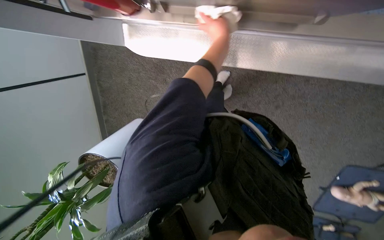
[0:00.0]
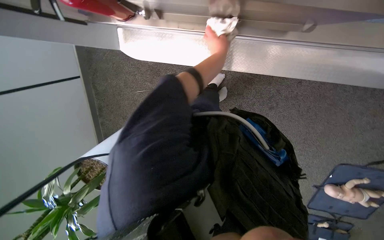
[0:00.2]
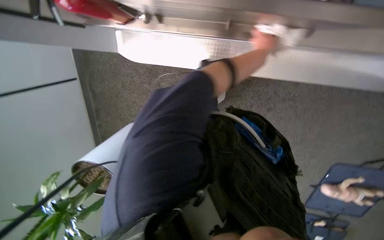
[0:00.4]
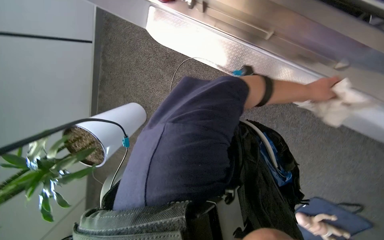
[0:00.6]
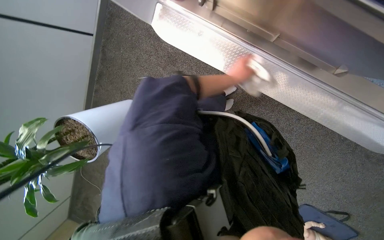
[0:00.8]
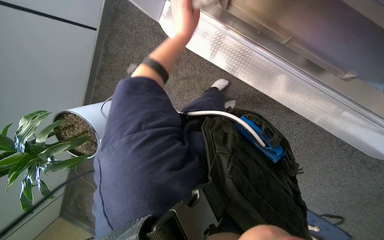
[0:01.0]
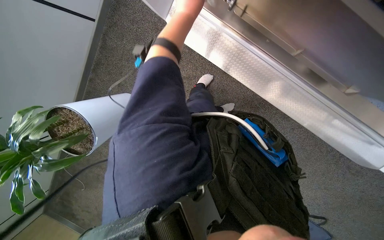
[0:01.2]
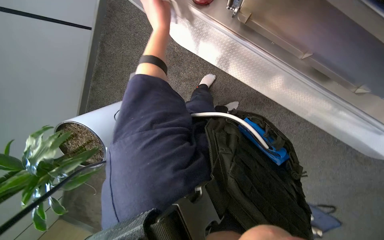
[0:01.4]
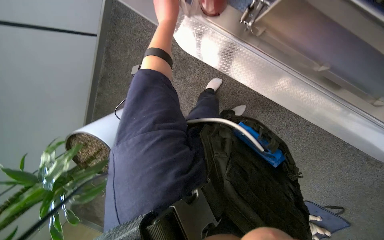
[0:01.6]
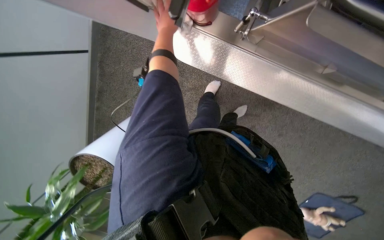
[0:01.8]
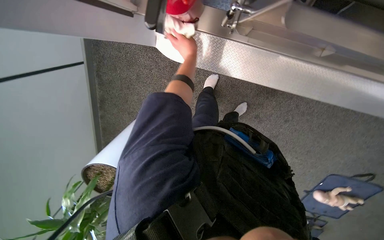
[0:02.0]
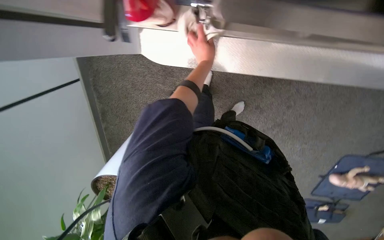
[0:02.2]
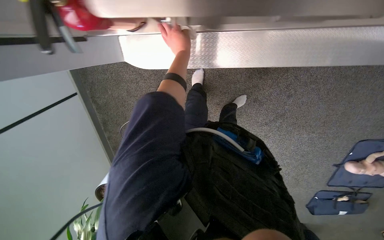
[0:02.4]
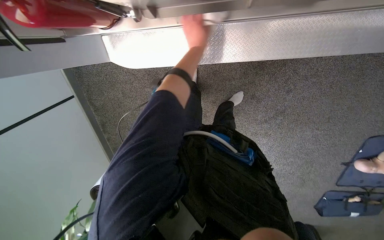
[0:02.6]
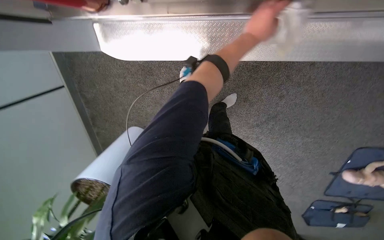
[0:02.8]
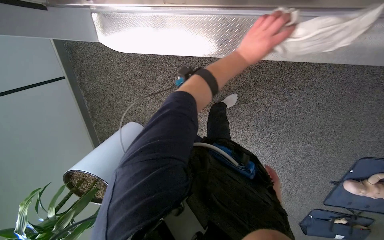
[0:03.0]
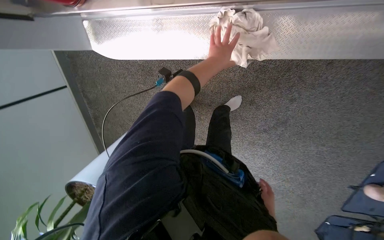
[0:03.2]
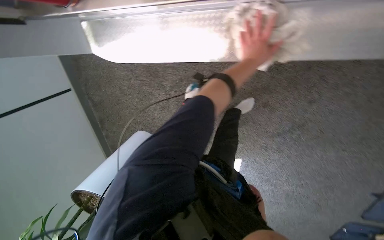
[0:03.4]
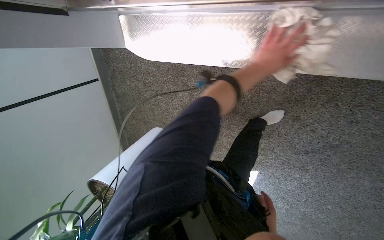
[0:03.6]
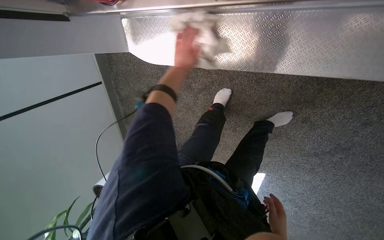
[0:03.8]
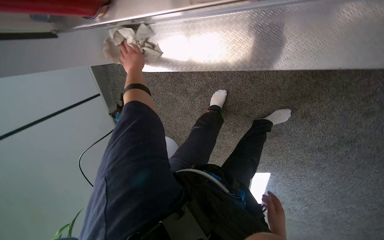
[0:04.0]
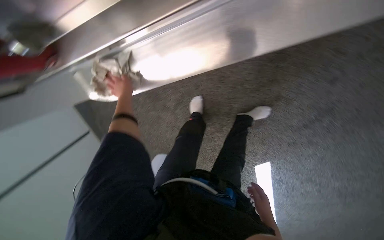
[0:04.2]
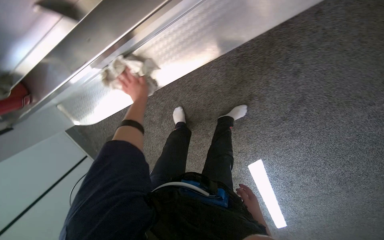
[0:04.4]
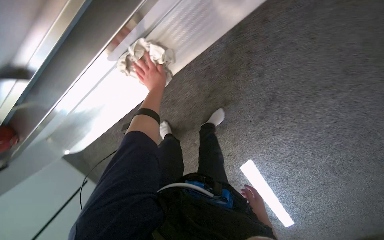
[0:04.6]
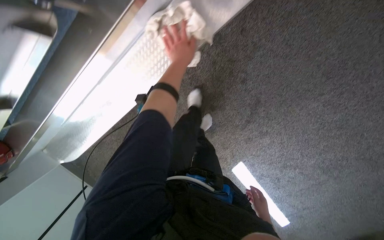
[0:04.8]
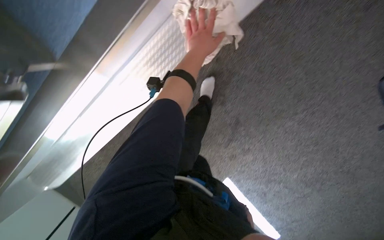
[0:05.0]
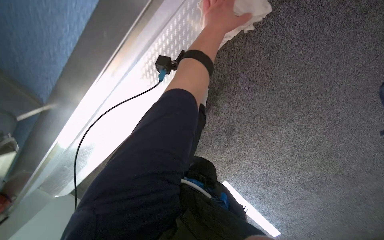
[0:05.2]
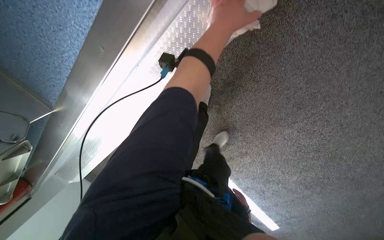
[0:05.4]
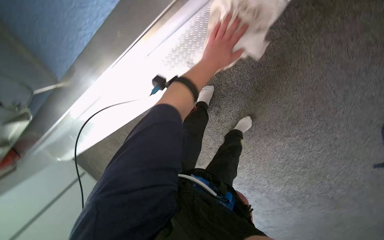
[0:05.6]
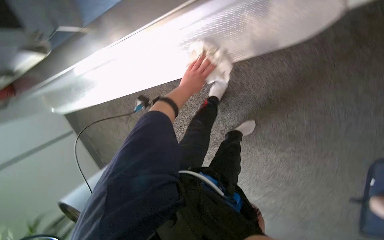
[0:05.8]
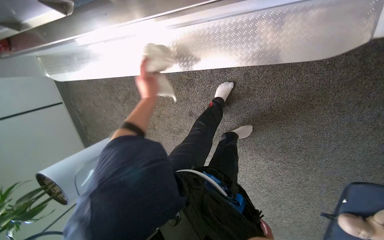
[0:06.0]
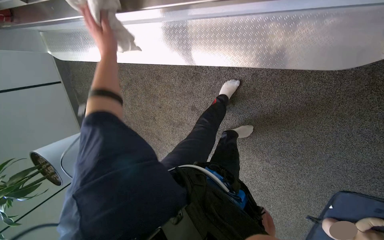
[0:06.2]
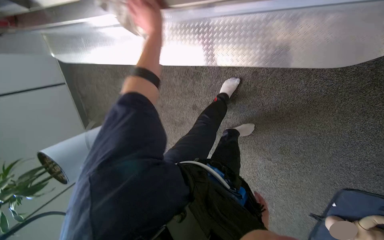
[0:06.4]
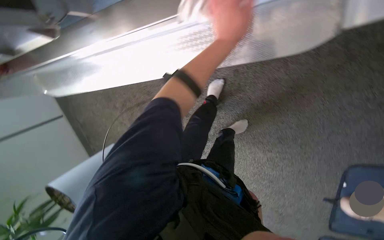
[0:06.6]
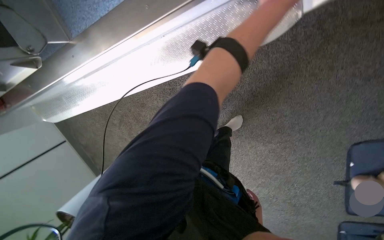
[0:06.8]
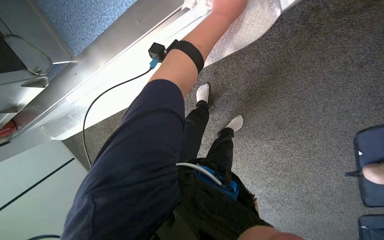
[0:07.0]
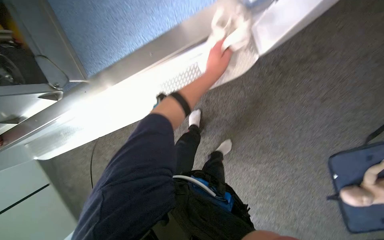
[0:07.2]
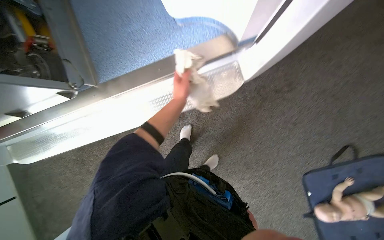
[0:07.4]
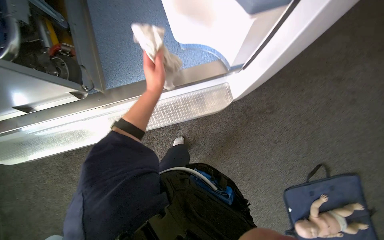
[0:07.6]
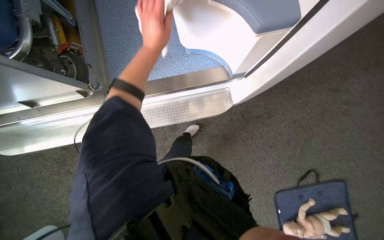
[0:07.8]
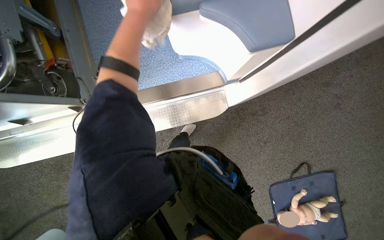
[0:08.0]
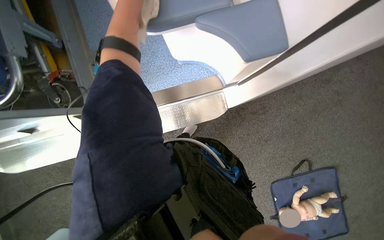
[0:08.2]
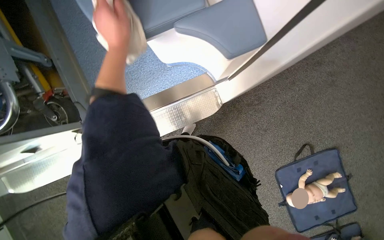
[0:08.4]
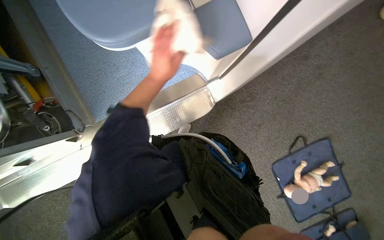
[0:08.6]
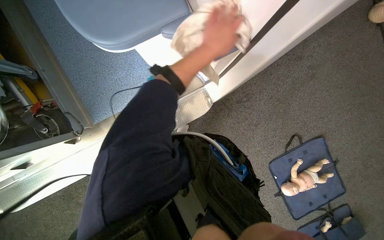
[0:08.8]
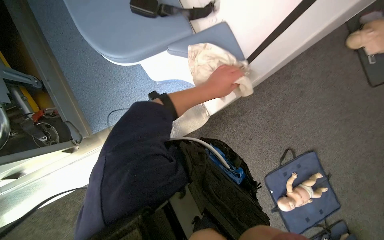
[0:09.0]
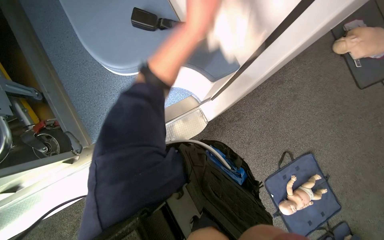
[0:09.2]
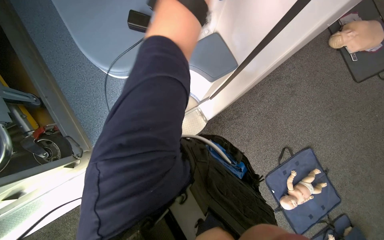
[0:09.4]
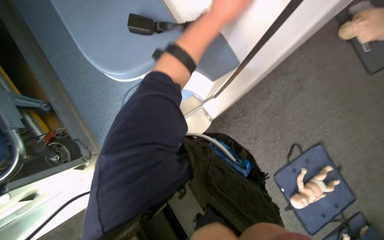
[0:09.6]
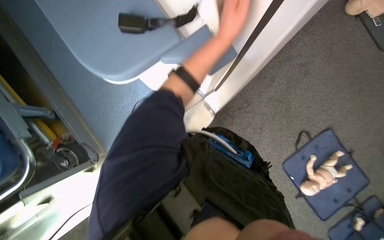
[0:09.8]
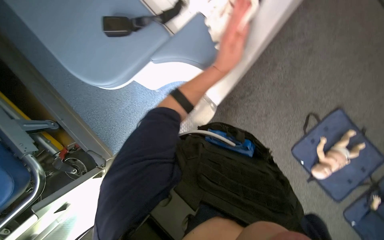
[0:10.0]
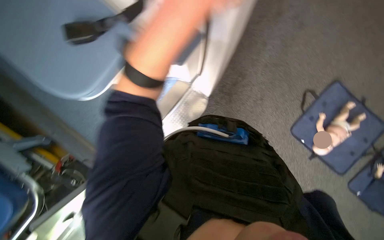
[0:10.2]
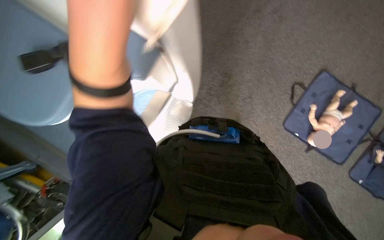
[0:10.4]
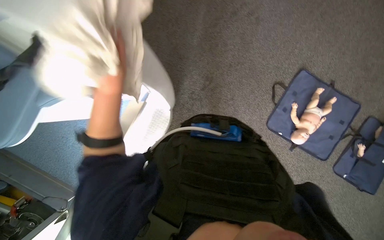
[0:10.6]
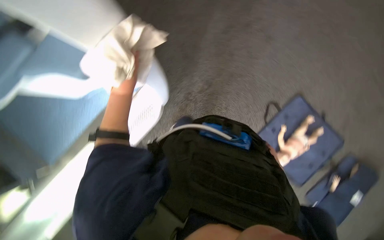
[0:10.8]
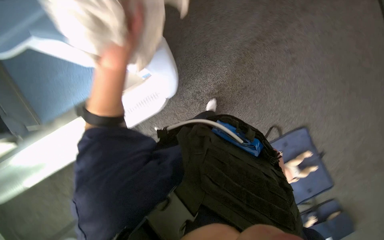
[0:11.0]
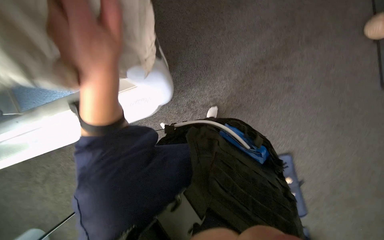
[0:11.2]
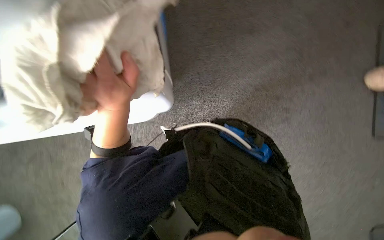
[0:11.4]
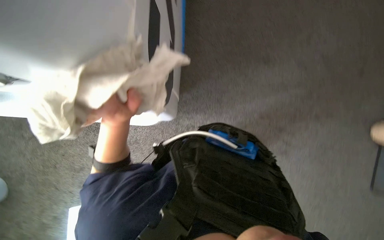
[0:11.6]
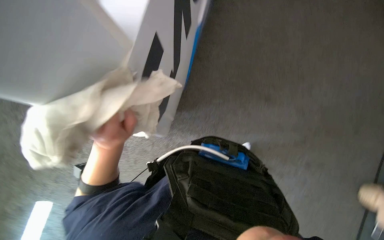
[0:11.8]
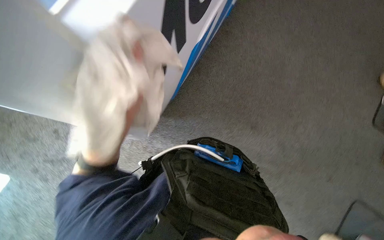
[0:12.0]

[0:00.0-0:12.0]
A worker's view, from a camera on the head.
Job: wiping surfaces.
The whole recording: Wiping vehicle interior surfaces. The worker wipes various surfaces inside the vehicle, including the stretcher frame, panels, and a cabinet.
0:00.0 to 0:01.6: The left hand moves about 25 cm to the right and comes back.
0:03.0 to 0:04.4: The scene rotates counterclockwise by some 25 degrees.
0:04.4 to 0:06.0: The wearer moves some 50 cm.
0:06.0 to 0:07.6: The head turns to the right by approximately 15 degrees. The view tilts approximately 35 degrees upward.
0:07.6 to 0:09.0: The left hand travels to the right by approximately 25 cm.
0:09.0 to 0:10.4: Everything in view rotates about 30 degrees counterclockwise.
0:10.4 to 0:12.0: The view tips upward by approximately 20 degrees. The scene turns roughly 30 degrees clockwise in the picture.

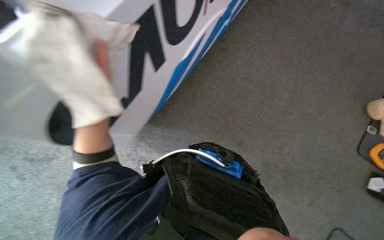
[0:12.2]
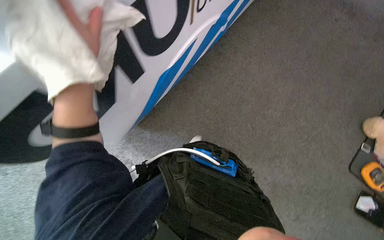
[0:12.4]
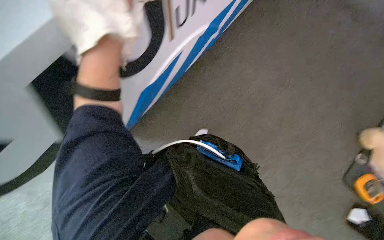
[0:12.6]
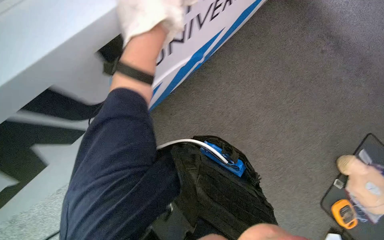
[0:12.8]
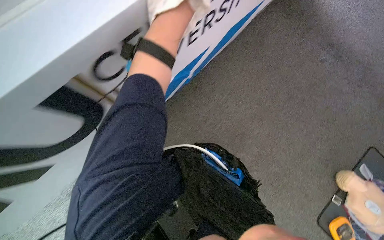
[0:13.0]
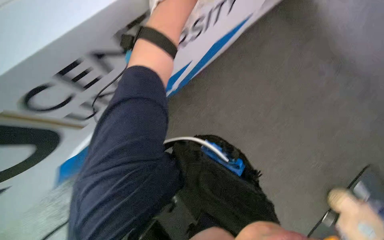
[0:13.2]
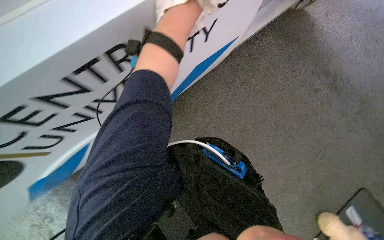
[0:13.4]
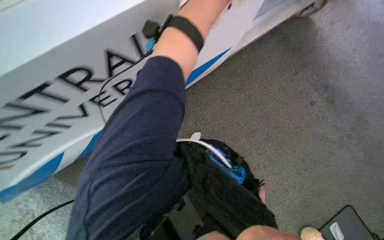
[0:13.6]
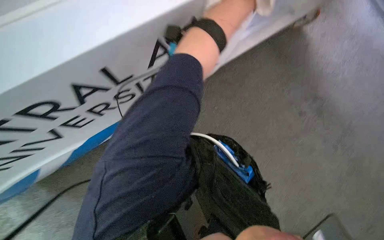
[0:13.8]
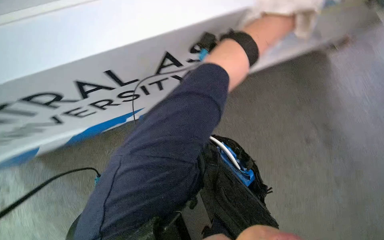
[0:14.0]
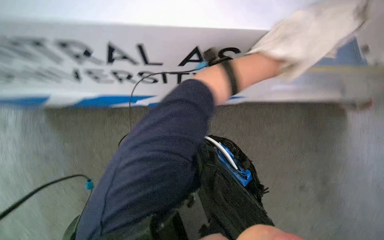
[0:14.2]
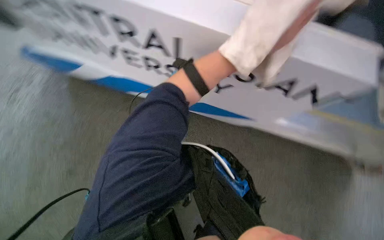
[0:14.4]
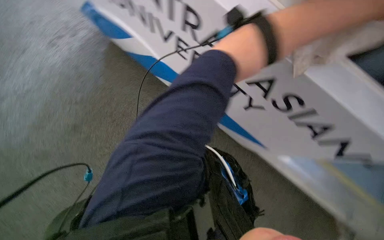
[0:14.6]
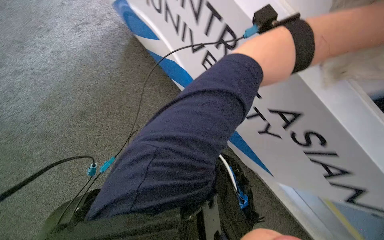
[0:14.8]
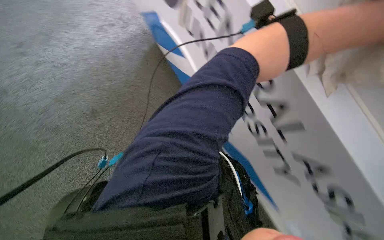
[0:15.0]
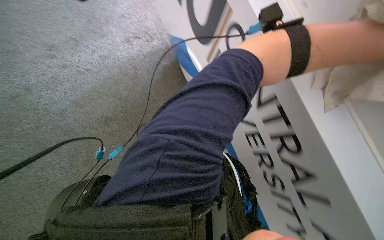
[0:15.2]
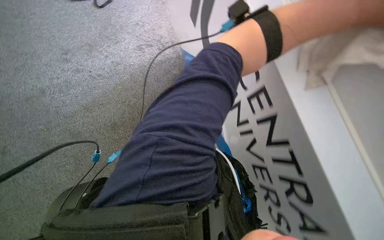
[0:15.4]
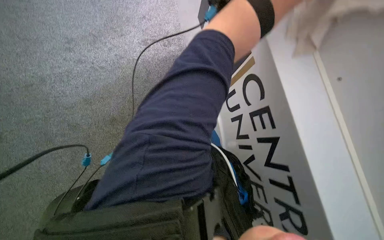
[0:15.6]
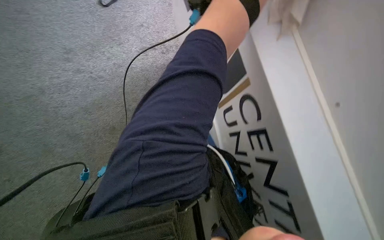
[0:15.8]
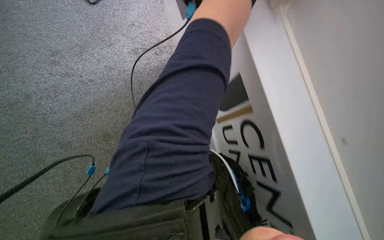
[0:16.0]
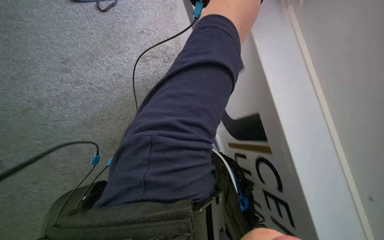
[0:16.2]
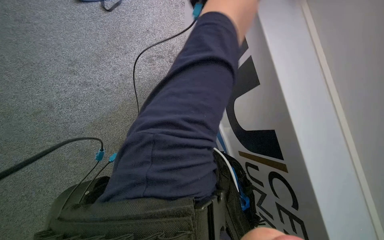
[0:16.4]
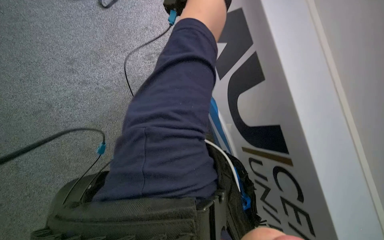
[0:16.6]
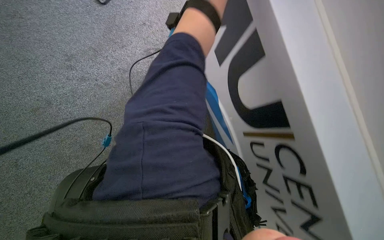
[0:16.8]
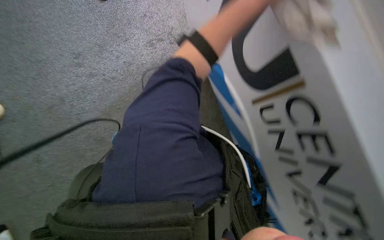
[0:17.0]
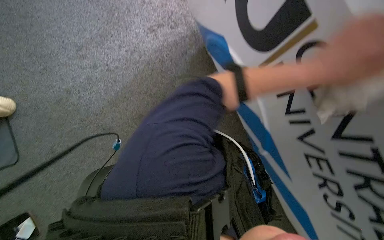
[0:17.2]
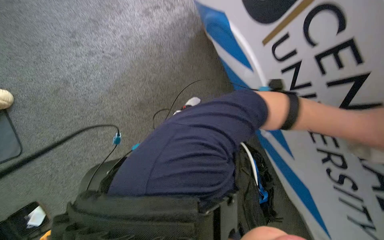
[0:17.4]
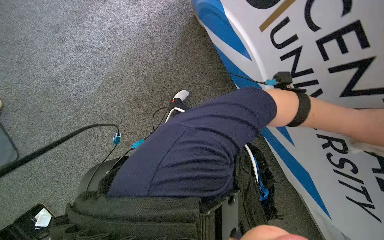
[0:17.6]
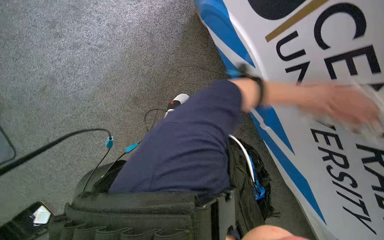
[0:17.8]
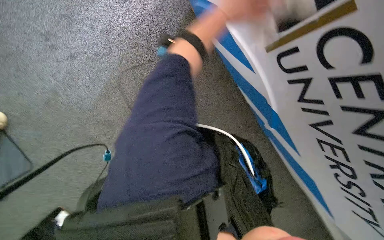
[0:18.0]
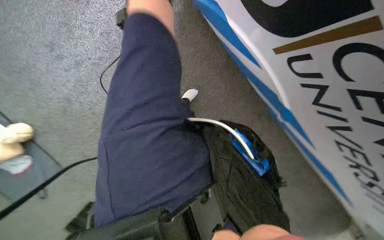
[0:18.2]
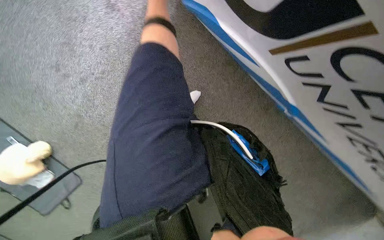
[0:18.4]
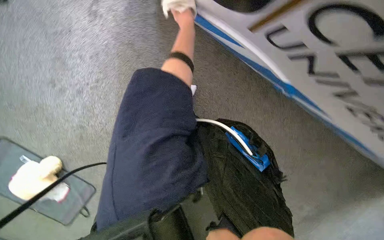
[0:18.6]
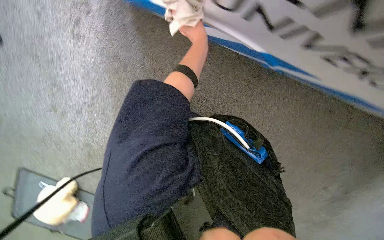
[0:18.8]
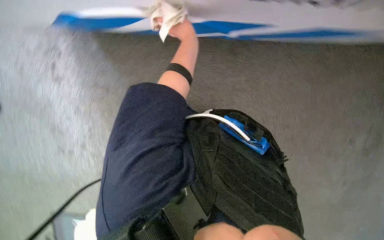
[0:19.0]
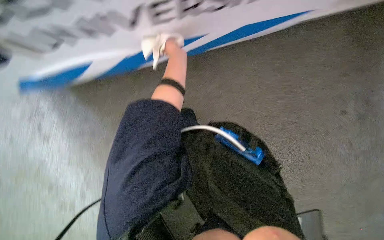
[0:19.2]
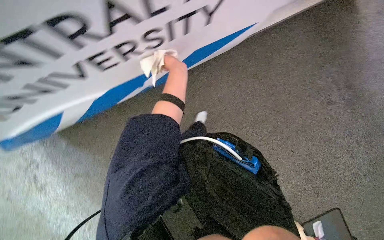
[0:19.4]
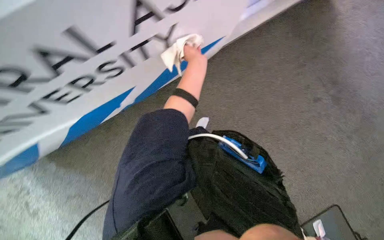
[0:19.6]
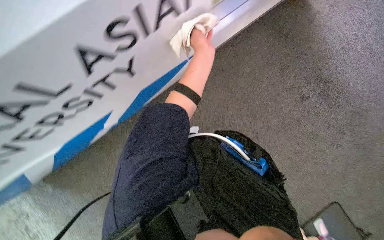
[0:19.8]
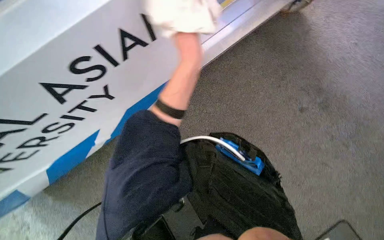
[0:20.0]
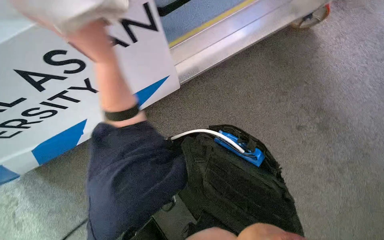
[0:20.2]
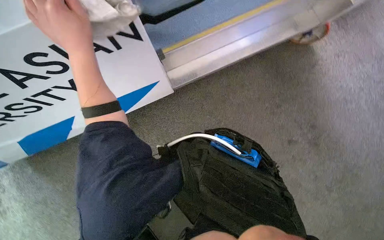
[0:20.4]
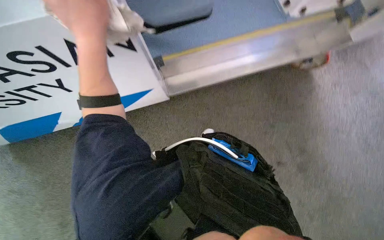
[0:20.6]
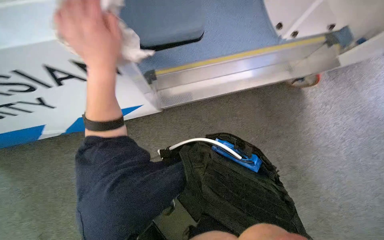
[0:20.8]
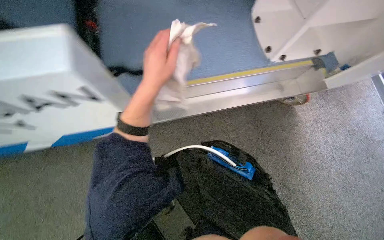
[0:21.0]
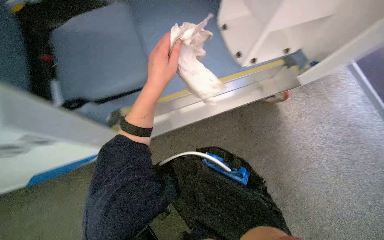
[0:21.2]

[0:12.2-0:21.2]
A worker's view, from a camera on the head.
Job: wiping surfaces.
The whole recording: Wiping vehicle interior surfaces. The worker wipes various surfaces inside the vehicle, including the stretcher frame, panels, and a cabinet.
0:12.2 to 0:13.8: The camera travels approximately 60 cm.
0:13.8 to 0:15.2: The scene rotates clockwise by approximately 60 degrees.
0:16.6 to 0:18.2: The camera pitches downward, by approximately 20 degrees.
0:18.2 to 0:19.8: The camera is carried some 70 cm. The scene turns about 70 degrees counterclockwise in the picture.
0:19.8 to 0:21.2: The camera travels approximately 60 cm. The wearer looks approximately 15 degrees further upward.
